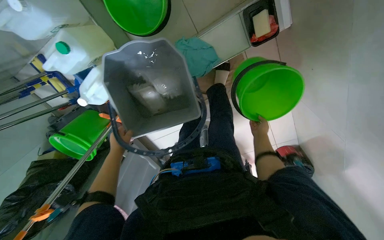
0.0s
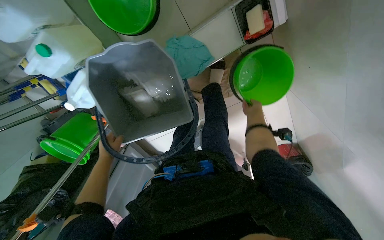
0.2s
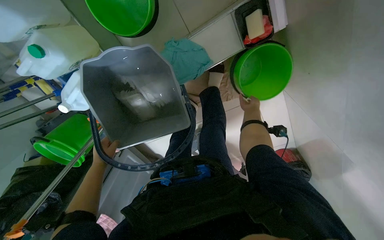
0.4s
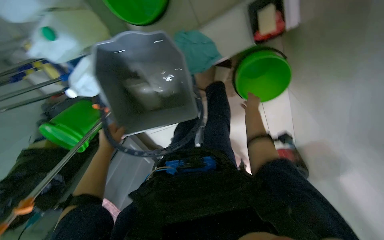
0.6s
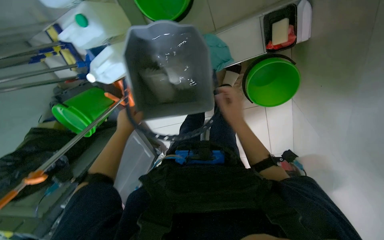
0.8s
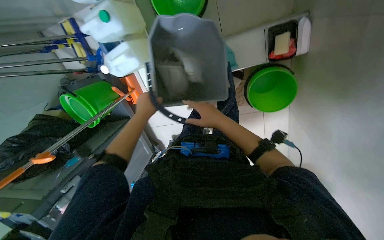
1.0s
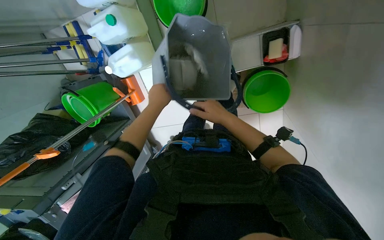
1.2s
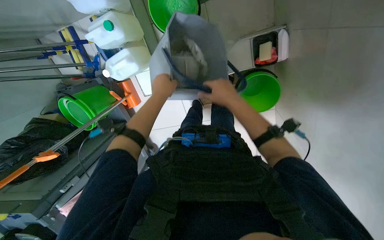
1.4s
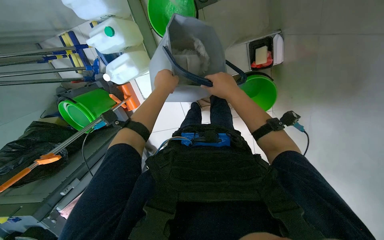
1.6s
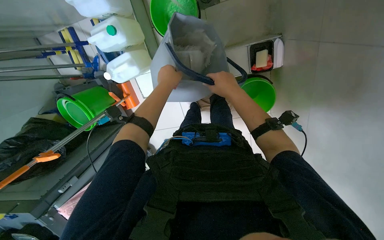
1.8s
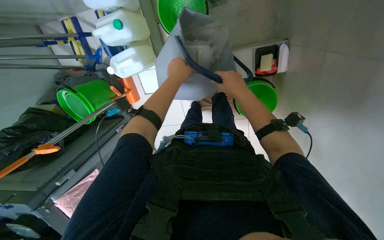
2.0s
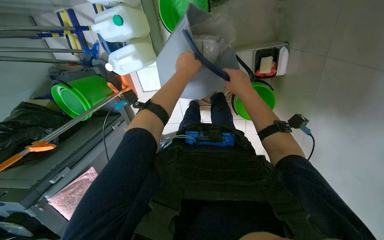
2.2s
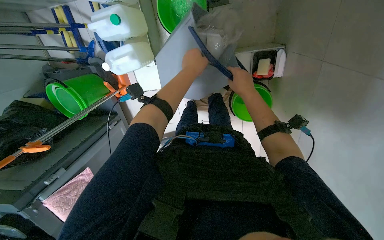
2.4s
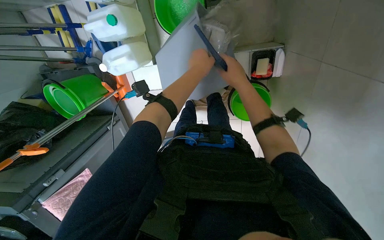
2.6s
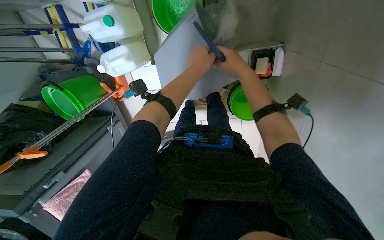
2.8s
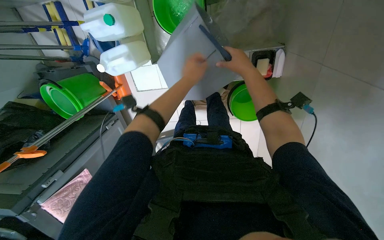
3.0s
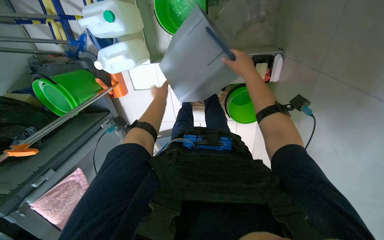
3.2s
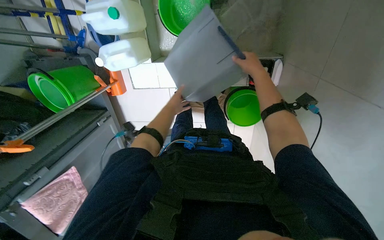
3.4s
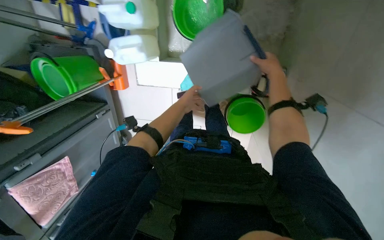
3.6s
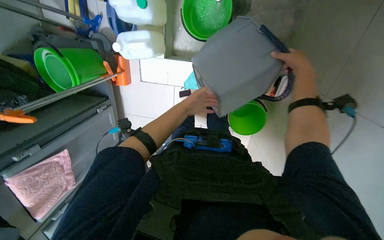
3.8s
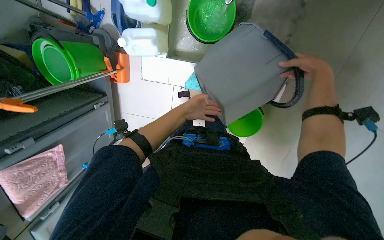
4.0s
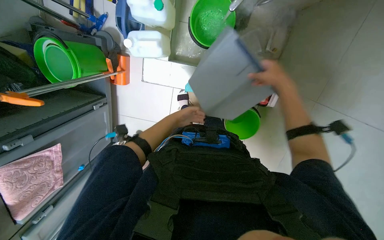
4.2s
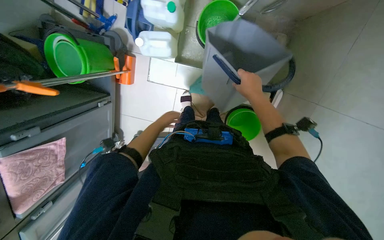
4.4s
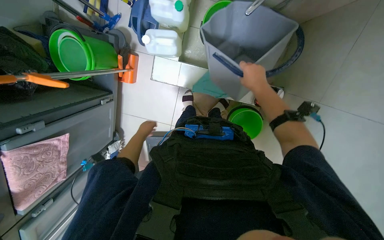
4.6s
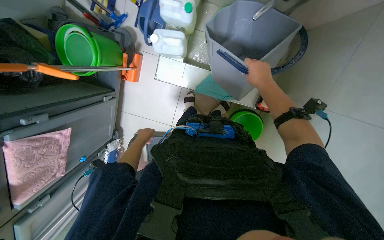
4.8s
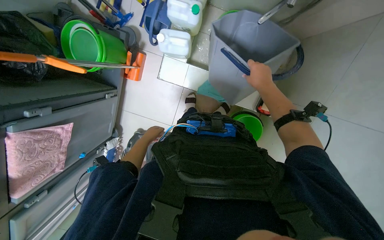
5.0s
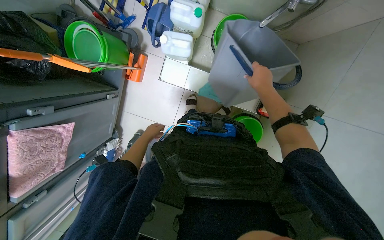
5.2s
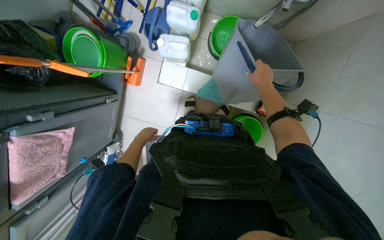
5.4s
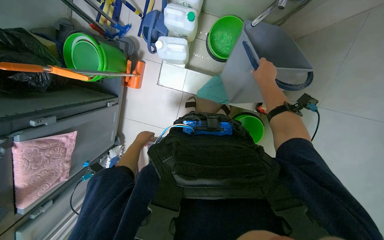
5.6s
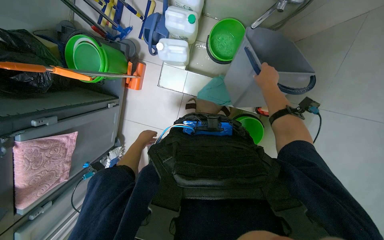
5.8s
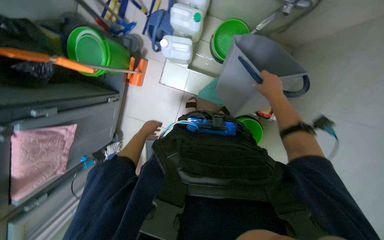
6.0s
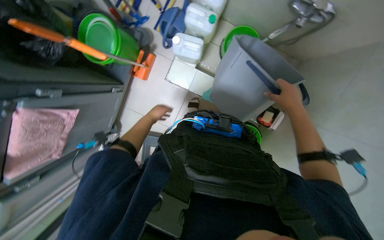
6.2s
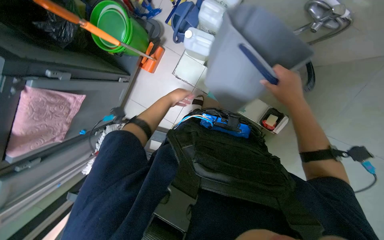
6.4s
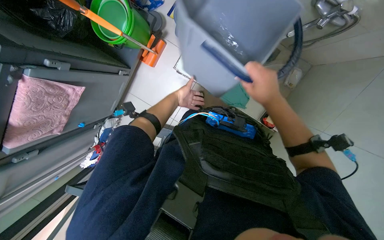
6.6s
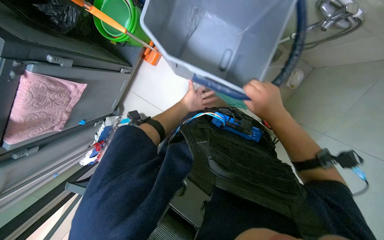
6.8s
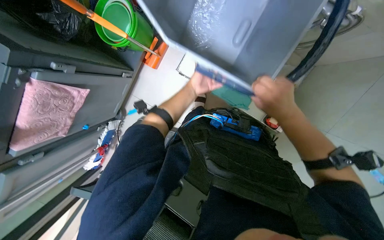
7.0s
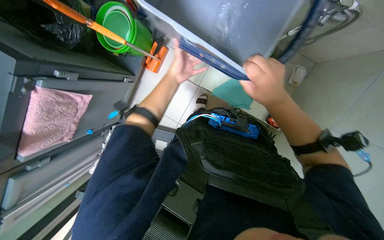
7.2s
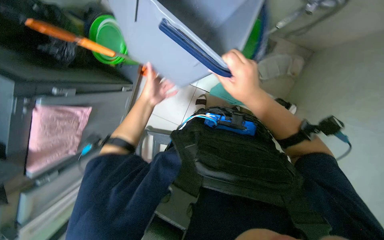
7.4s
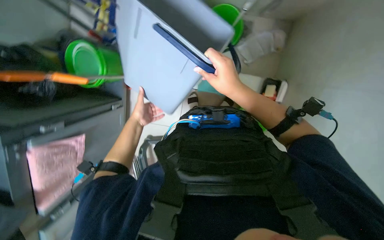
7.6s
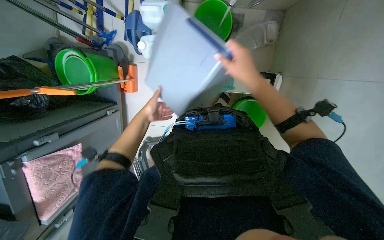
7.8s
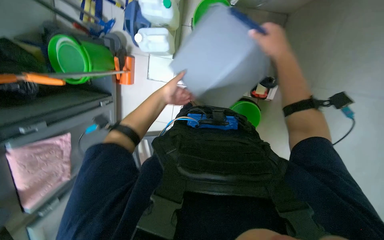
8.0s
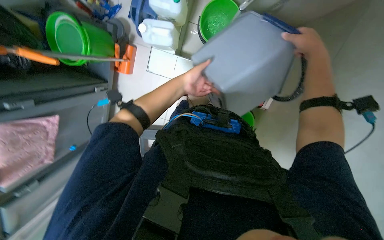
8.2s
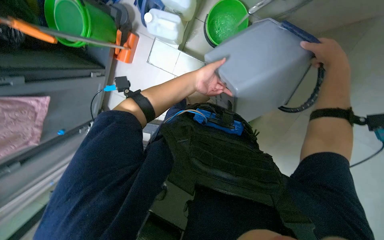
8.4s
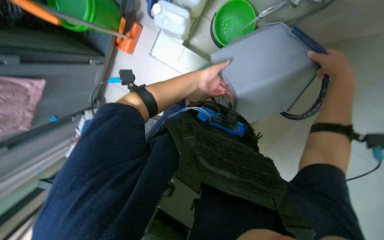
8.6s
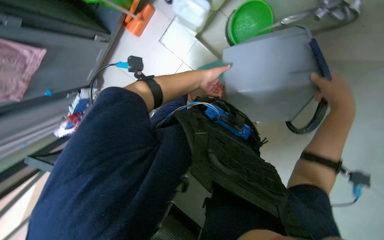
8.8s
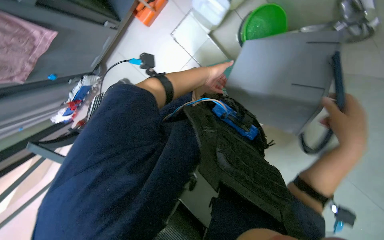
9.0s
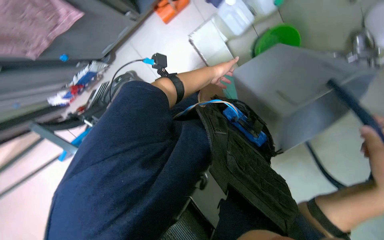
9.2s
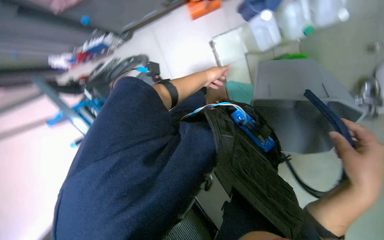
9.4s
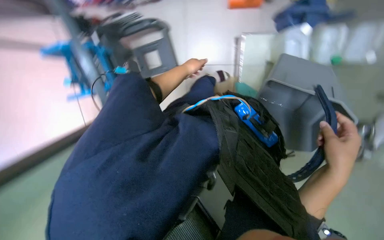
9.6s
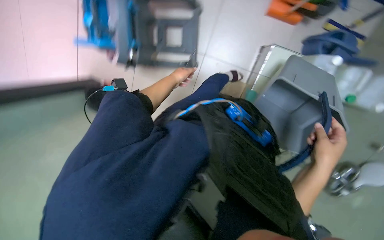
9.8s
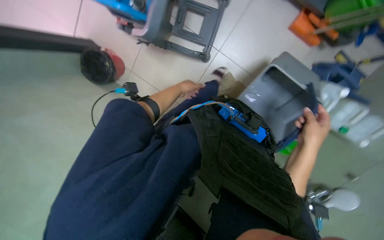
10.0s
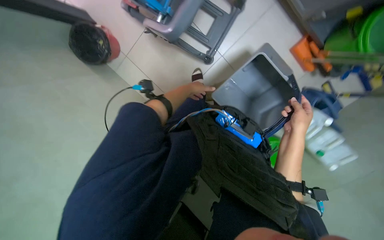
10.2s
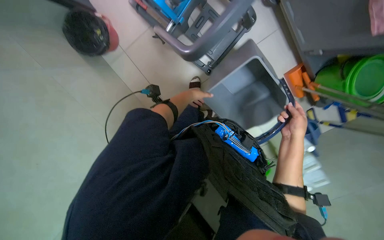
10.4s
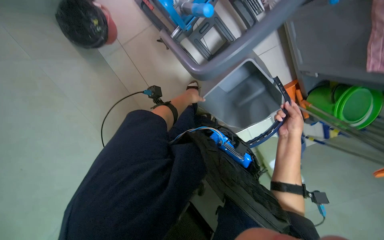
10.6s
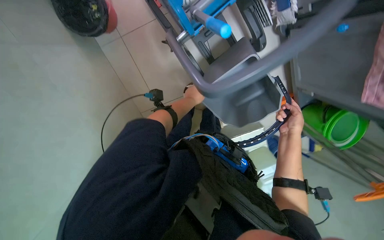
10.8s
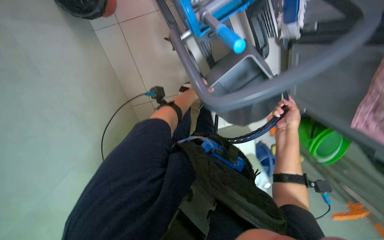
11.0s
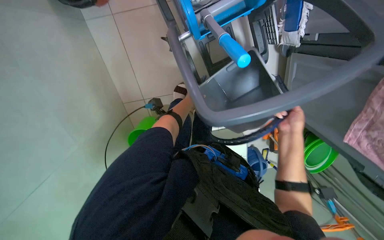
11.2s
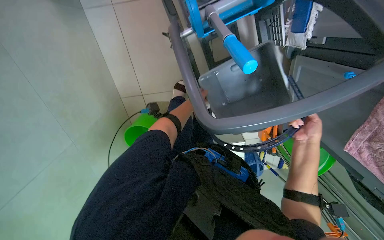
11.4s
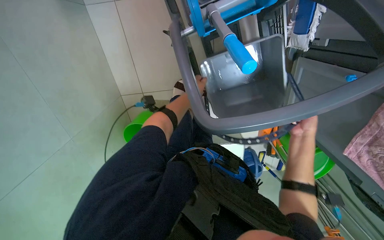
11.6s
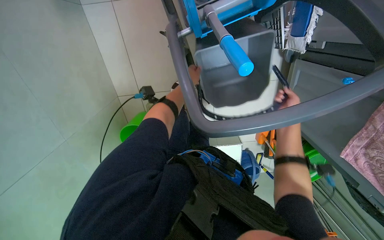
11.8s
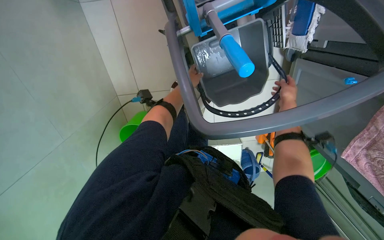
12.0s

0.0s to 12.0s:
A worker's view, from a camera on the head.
Job: preparing cleaning supplies.
The whole recording: Preparing cleaning equipment. The worker gathers and arranges various cleaning tools and buckets on a cart, filling them with water and solution.
0.0s to 1.6s: The right hand is displaced nearer to the camera and to the left by approximately 50 cm, while the left hand heads to the right and up the picture, covering about 20 cm.
1.6s to 3.0s: The right hand shifts about 10 cm up the picture.
3.0s to 4.4s: The right hand goes to the right and returns, some 10 cm each way; the left hand goes nearer and farther, approximately 15 cm each way, reversing 2 times.
4.4s to 6.0s: The left hand goes approximately 15 cm to the left.
6.0s to 7.6s: The left hand goes approximately 10 cm nearer to the camera, and goes to the right and returns, about 15 cm each way, while the right hand goes some 25 cm to the left and nearer to the camera.
7.6s to 9.0s: The scene rotates clockwise by some 30 degrees. Both hands travel together to the right, roughly 20 cm.
9.0s to 10.4s: The scene turns some 75 degrees clockwise in the picture.
10.4s to 12.0s: Everything in view rotates approximately 25 degrees clockwise.

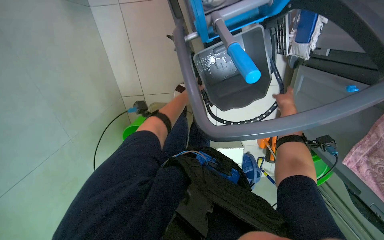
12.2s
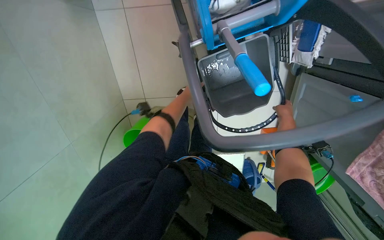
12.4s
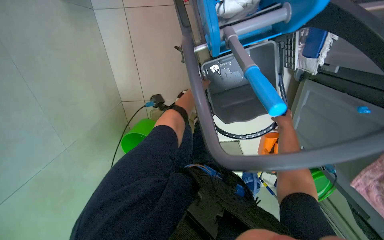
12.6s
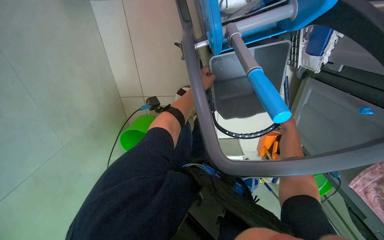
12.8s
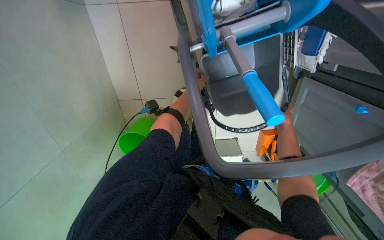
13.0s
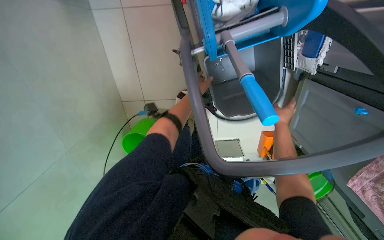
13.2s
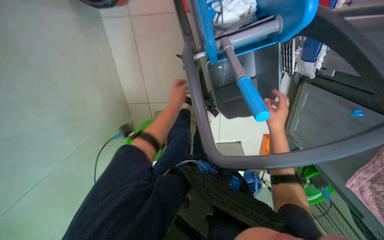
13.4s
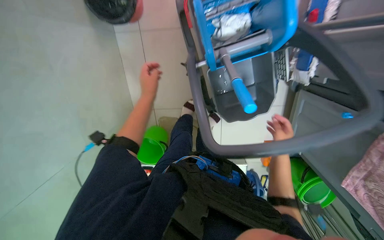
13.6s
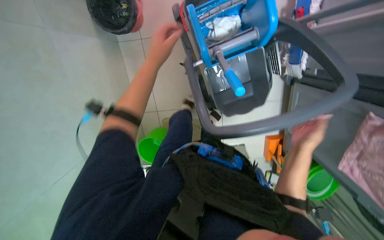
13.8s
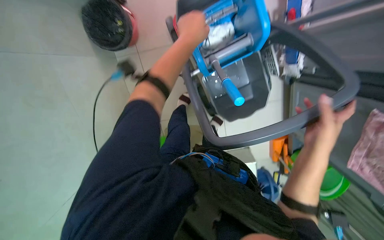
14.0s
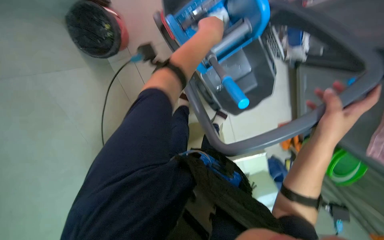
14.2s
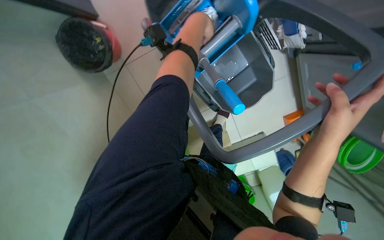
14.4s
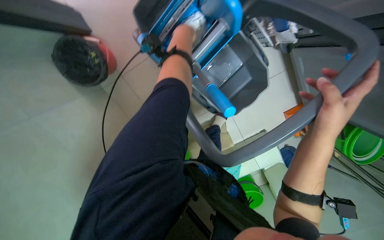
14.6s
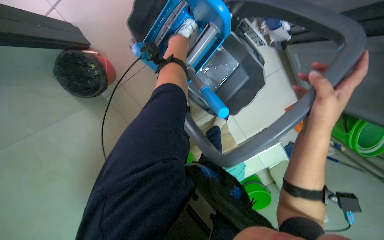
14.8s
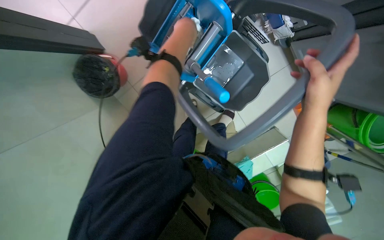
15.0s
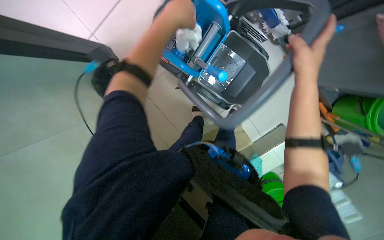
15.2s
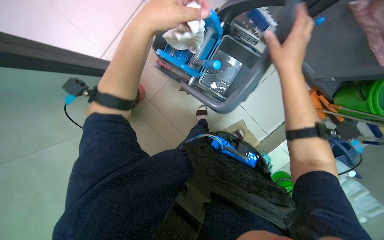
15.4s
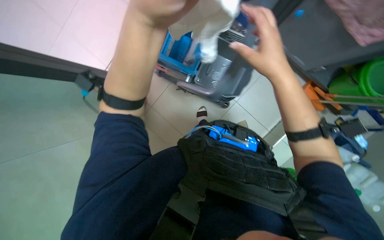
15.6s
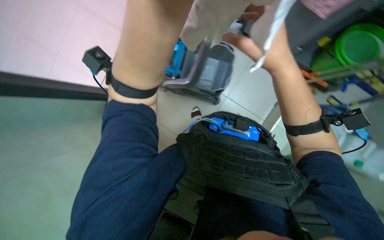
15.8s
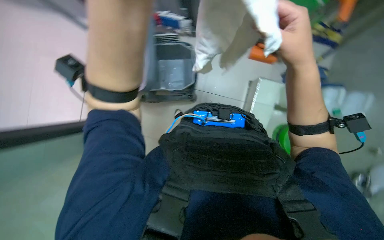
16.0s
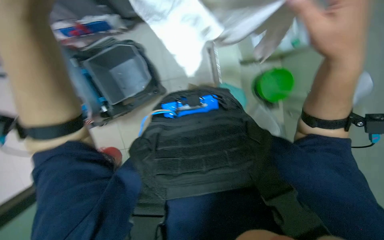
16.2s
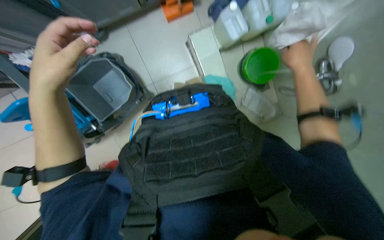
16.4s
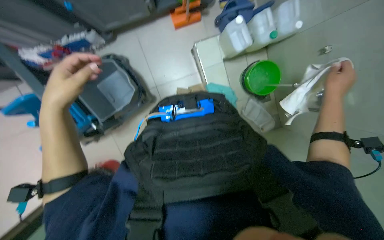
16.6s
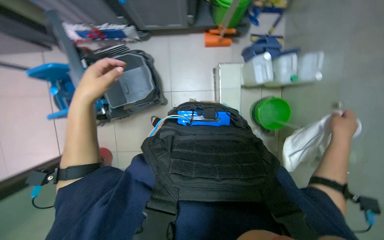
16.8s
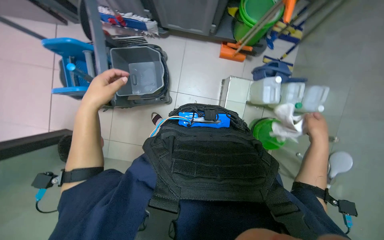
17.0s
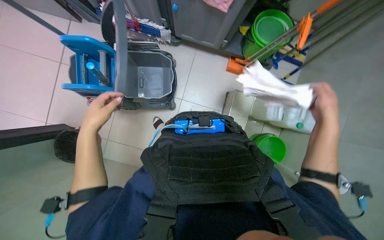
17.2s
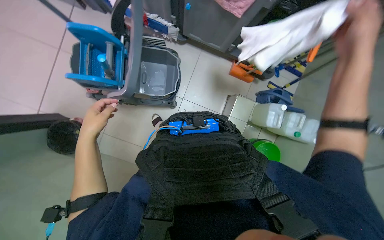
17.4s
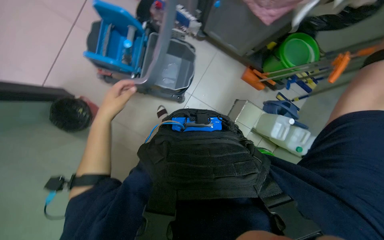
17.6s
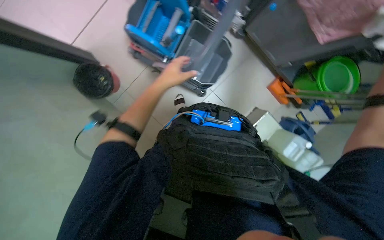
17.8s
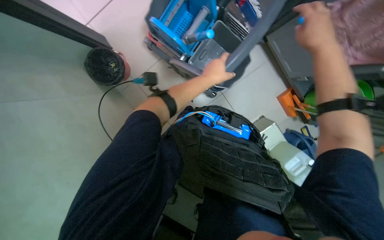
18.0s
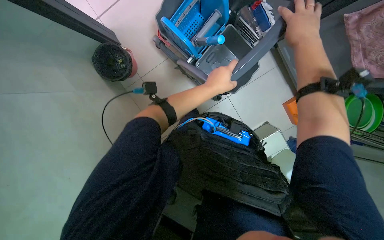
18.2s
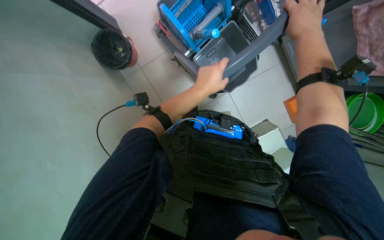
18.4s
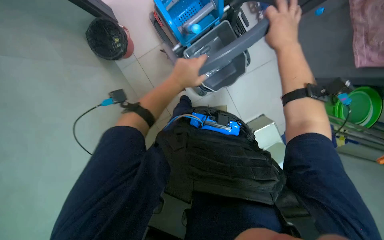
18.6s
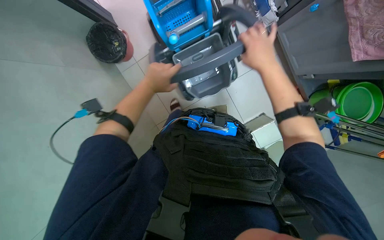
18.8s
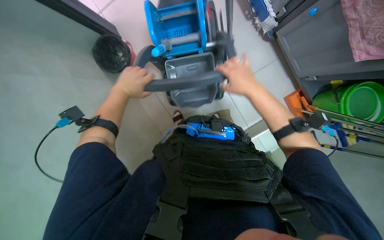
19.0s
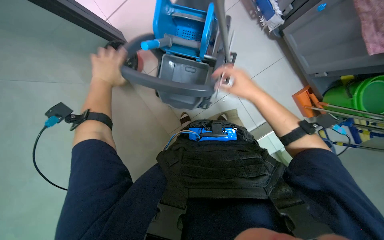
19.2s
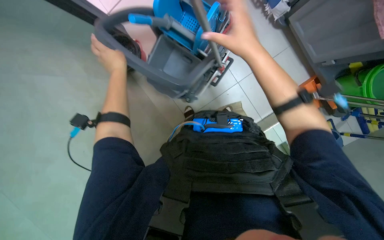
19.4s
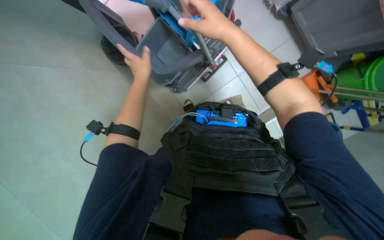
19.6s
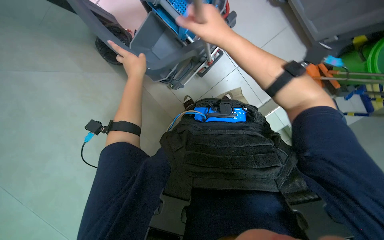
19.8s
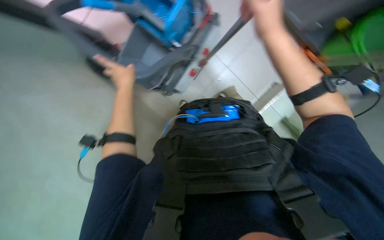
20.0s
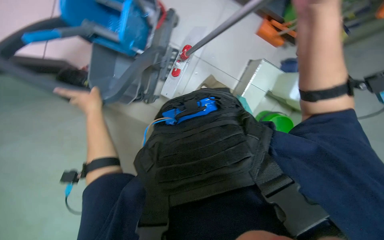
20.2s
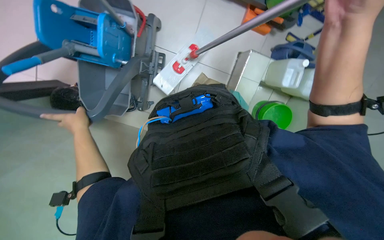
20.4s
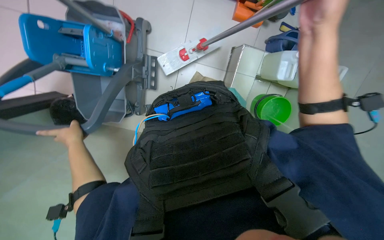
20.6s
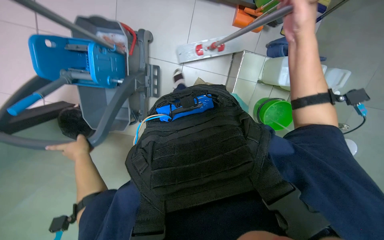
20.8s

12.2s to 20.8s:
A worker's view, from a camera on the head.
Job: preparing cleaning supplies.
The whole recording: Preparing cleaning equipment. The worker gathers and arranges various cleaning tools and buckets on a cart, filling them with water and solution.
12.2s to 13.6s: The two hands go some 25 cm nearer to the camera and to the left.
13.6s to 15.0s: The scene turns approximately 30 degrees counterclockwise in the picture. The right hand shifts about 15 cm nearer to the camera, while the left hand moves up the picture, to the right and nearer to the camera, about 40 cm.
15.0s to 16.6s: The view tilts some 15 degrees upward. Everything in view rotates roughly 30 degrees counterclockwise.
16.6s to 18.0s: Everything in view rotates some 75 degrees clockwise.
18.0s to 19.4s: The left hand heads to the left, covering approximately 30 cm; the right hand shifts some 15 cm to the left.
19.4s to 20.8s: Everything in view rotates some 45 degrees counterclockwise.
